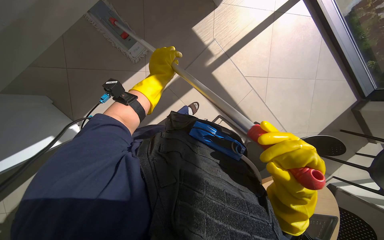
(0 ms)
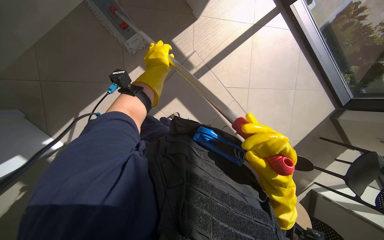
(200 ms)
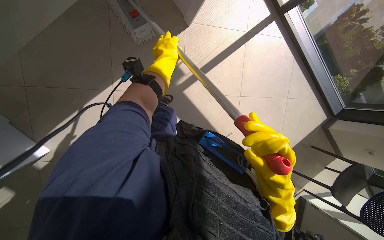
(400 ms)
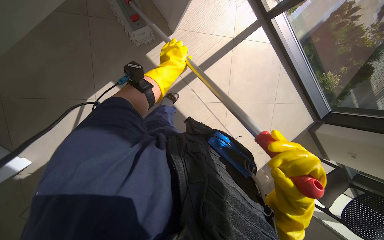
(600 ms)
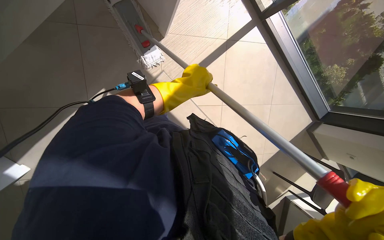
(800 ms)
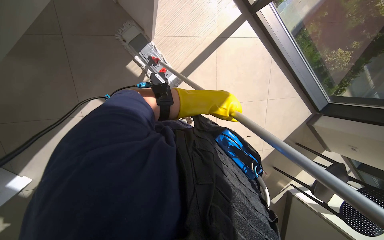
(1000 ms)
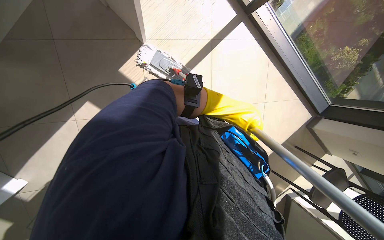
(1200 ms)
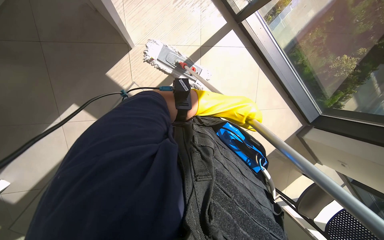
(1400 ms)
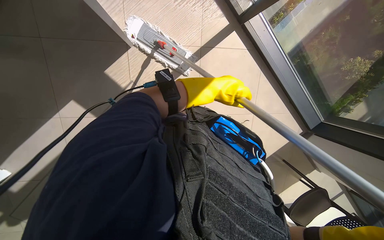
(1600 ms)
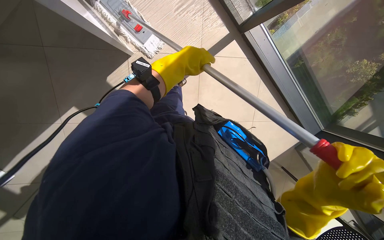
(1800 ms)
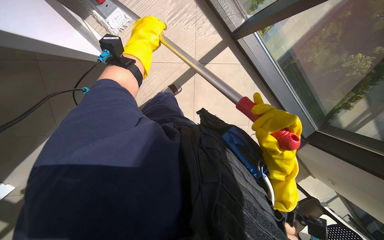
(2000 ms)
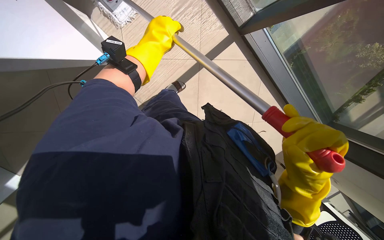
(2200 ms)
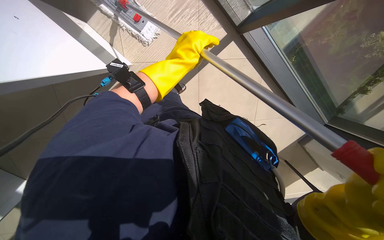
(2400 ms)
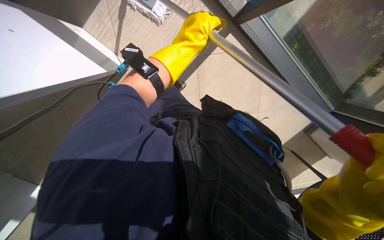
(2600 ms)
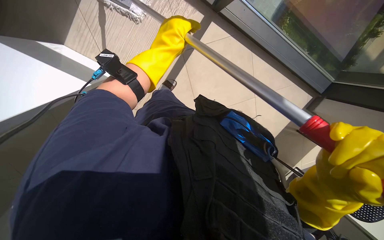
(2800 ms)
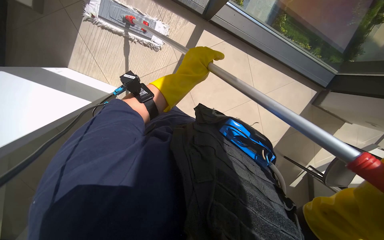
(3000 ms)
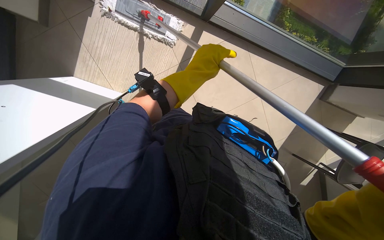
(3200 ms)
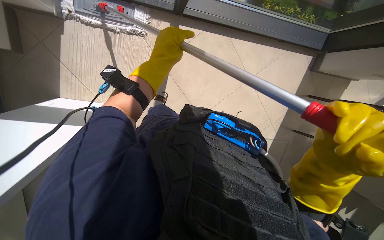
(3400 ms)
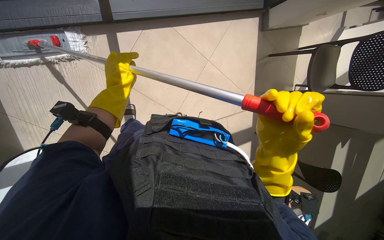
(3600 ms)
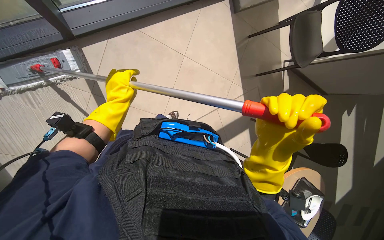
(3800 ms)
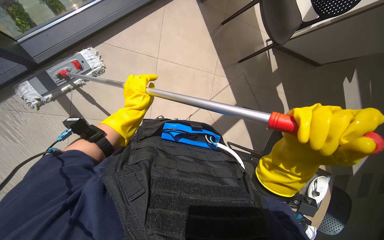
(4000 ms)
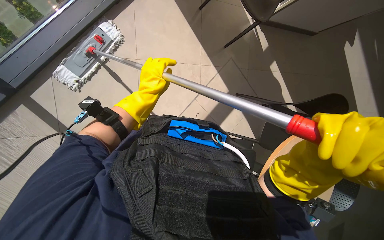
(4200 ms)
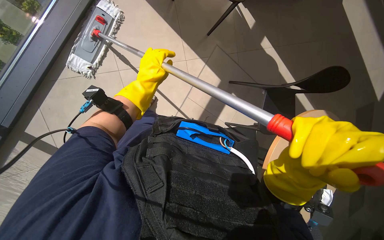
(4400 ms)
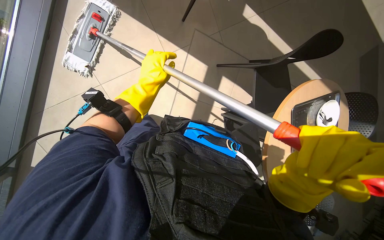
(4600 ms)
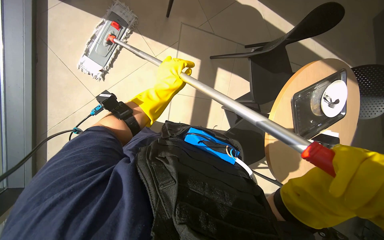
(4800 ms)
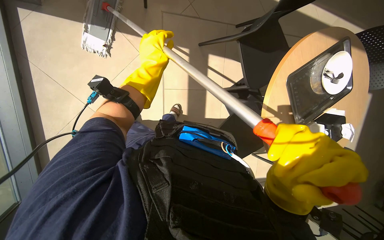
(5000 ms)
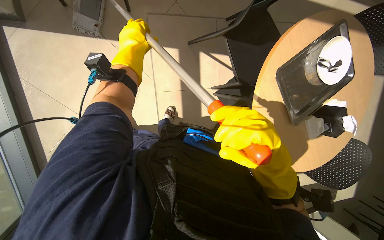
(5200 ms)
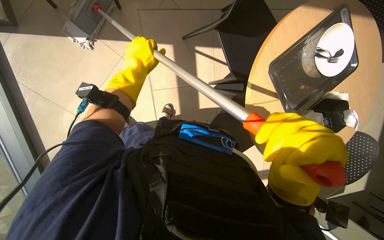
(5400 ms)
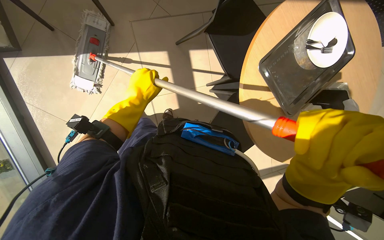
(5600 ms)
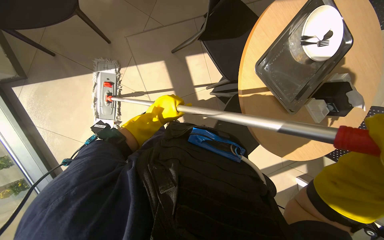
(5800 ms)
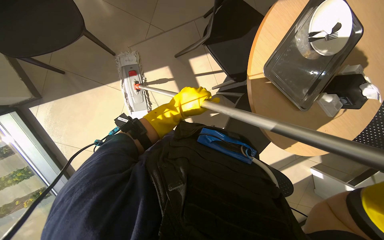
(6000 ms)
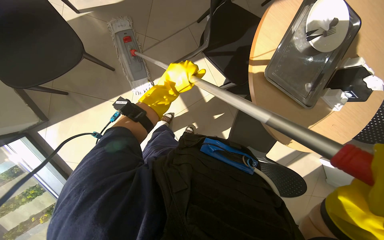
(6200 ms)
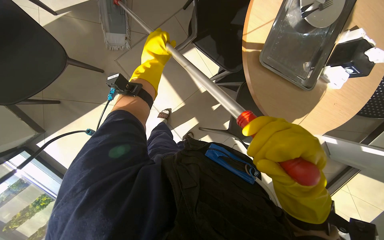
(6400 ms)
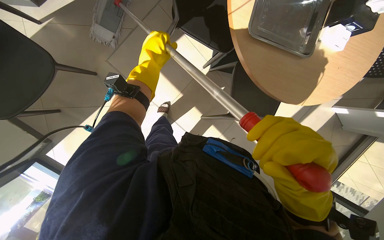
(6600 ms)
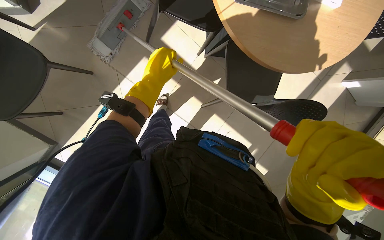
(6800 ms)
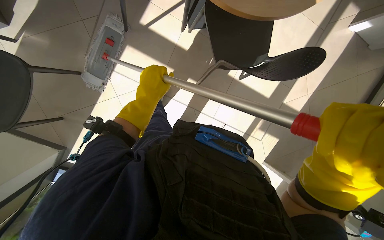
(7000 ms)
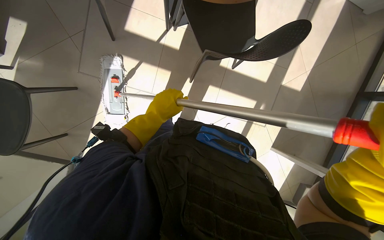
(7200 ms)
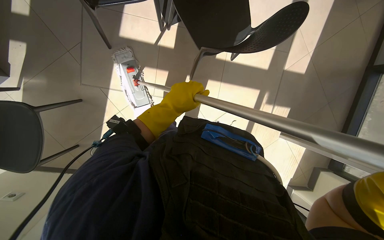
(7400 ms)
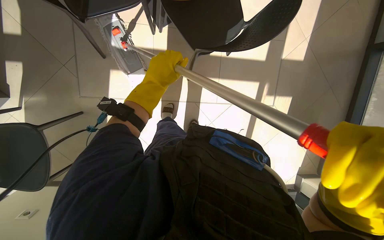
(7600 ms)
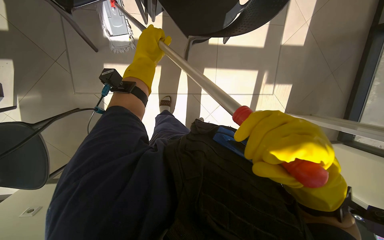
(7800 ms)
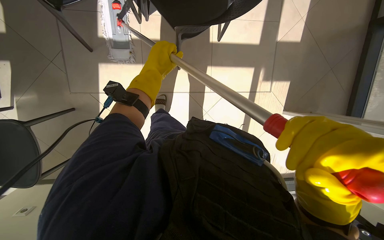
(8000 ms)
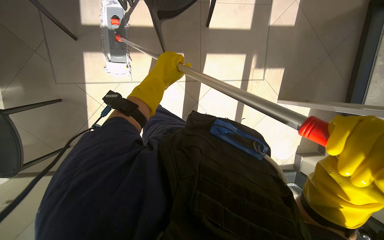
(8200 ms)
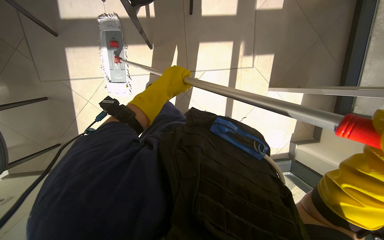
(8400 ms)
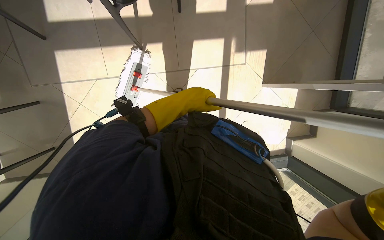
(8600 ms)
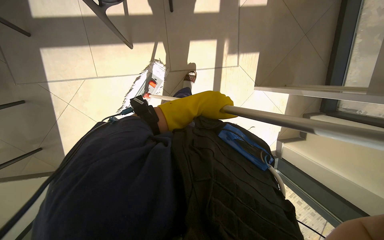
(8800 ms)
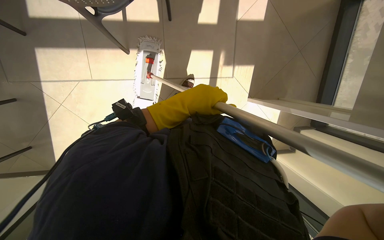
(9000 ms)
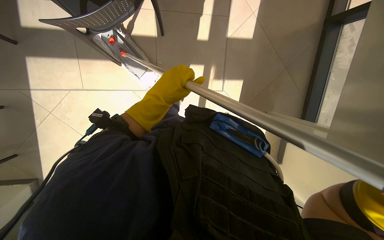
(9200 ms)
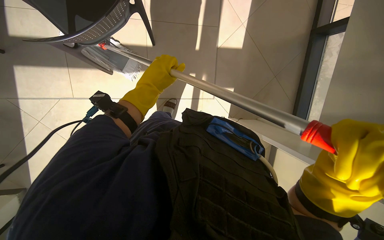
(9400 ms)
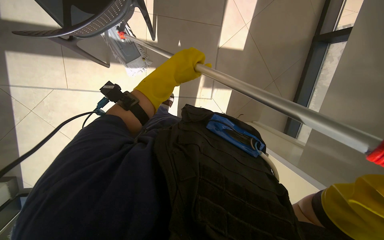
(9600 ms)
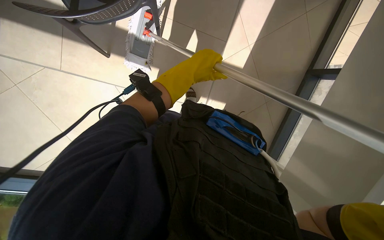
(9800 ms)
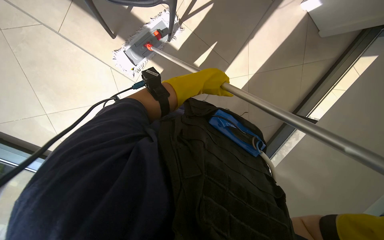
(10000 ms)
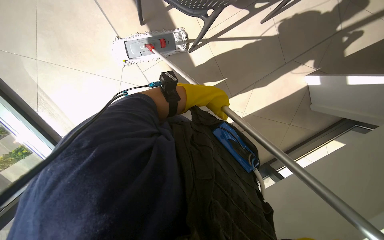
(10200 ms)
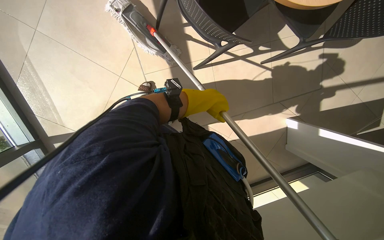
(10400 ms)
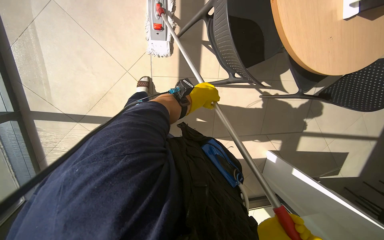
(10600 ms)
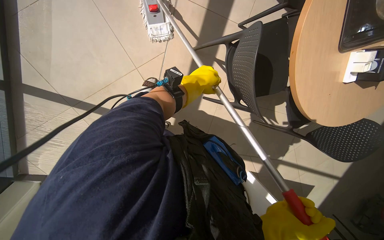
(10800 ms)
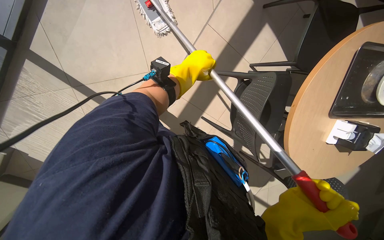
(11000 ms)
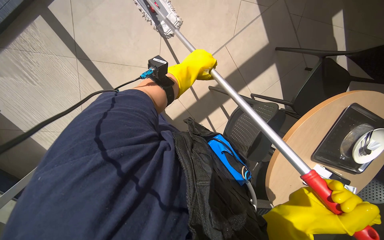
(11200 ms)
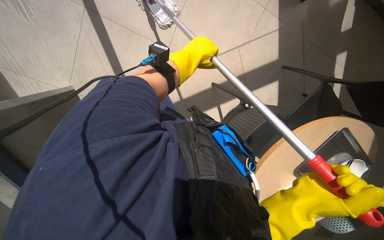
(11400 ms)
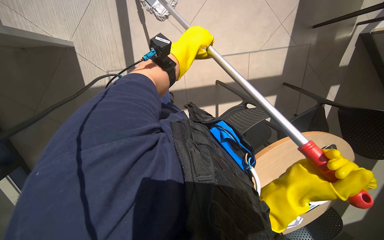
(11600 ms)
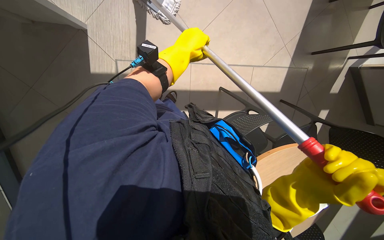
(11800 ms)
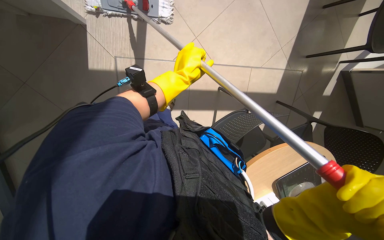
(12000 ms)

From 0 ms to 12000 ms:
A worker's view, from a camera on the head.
Job: mopping floor.
The whole recording: Mopping cafeteria floor. The worker mops the cafeteria floor, periodically wringing out the mop.
From 0 ms to 1600 ms: The camera is carried roughly 60 cm.
From 1600 ms to 3000 ms: The left hand shifts some 15 cm nearer to the camera.
From 3000 ms to 4400 ms: Everything in view rotates roughly 35 degrees counterclockwise.
From 4400 ms to 6000 ms: The left hand travels to the right by some 30 cm.
From 6000 ms to 7600 ms: The view tilts about 15 degrees downward. Everything in view rotates about 55 degrees counterclockwise.
From 7600 ms to 9000 ms: The camera travels to the right, about 50 cm.
From 9000 ms to 10400 ms: The camera is aimed some 30 degrees further to the right. The camera pitches upward, by approximately 20 degrees. The scene rotates clockwise by some 70 degrees.
From 10400 ms to 12000 ms: The scene rotates clockwise by some 35 degrees. The left hand heads to the left, covering some 10 cm, and moves approximately 20 cm up the picture and comes back.

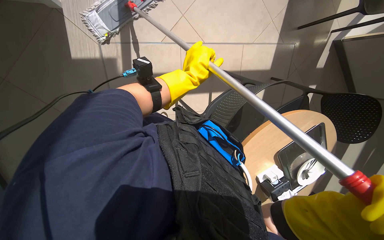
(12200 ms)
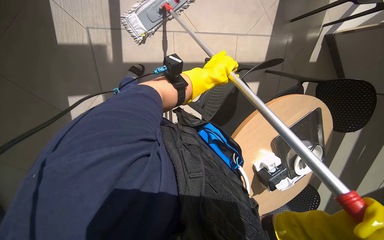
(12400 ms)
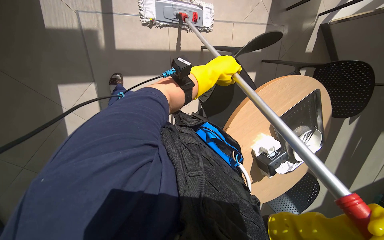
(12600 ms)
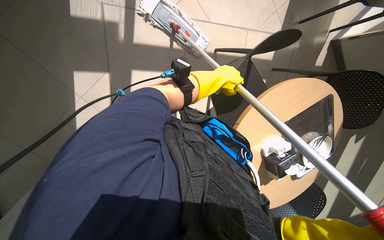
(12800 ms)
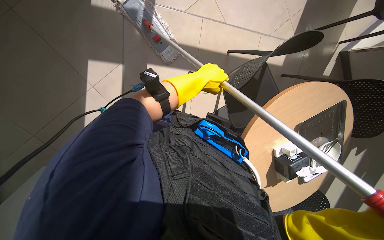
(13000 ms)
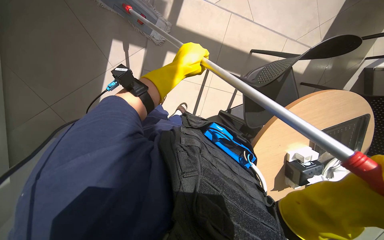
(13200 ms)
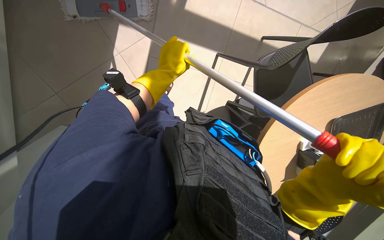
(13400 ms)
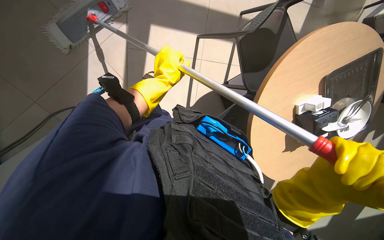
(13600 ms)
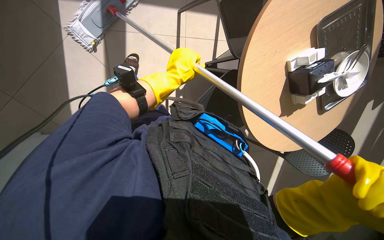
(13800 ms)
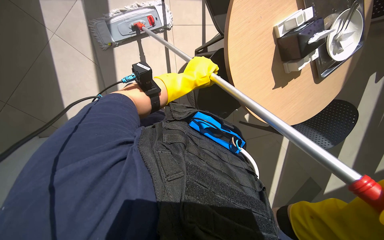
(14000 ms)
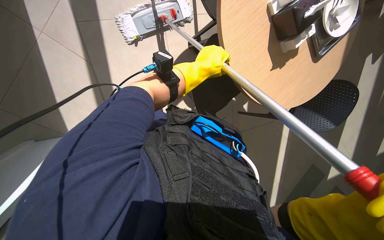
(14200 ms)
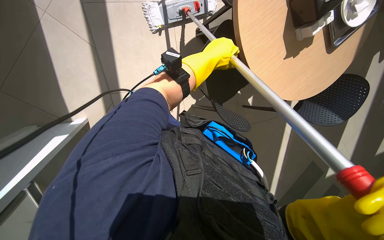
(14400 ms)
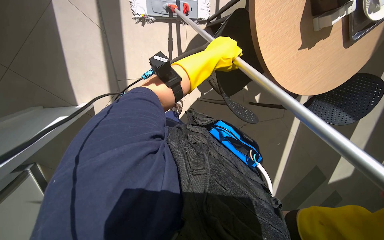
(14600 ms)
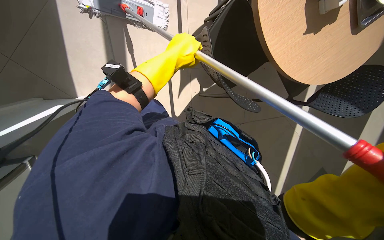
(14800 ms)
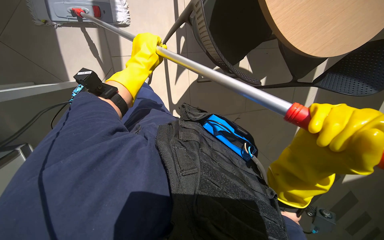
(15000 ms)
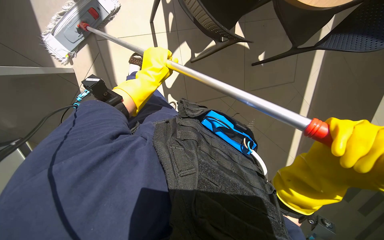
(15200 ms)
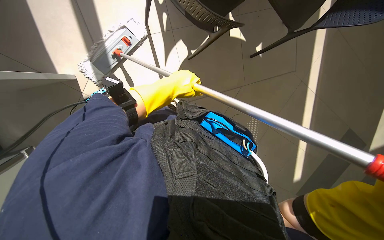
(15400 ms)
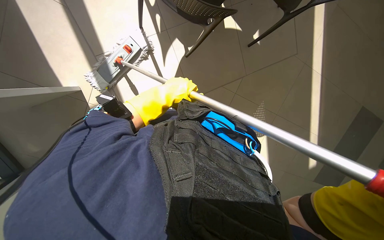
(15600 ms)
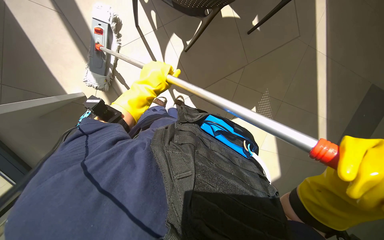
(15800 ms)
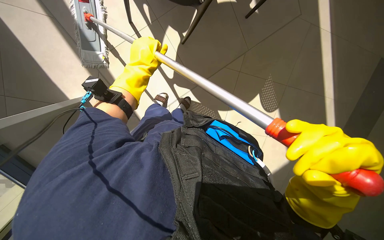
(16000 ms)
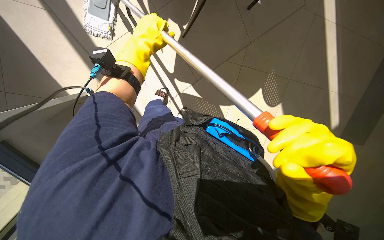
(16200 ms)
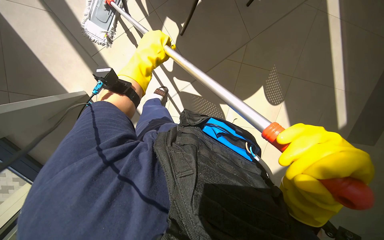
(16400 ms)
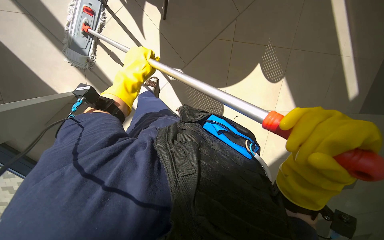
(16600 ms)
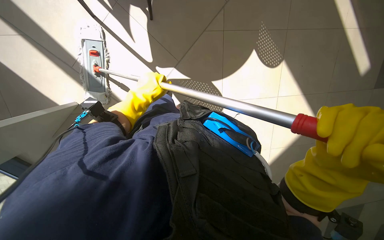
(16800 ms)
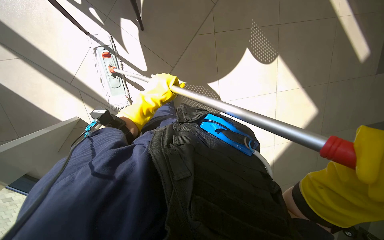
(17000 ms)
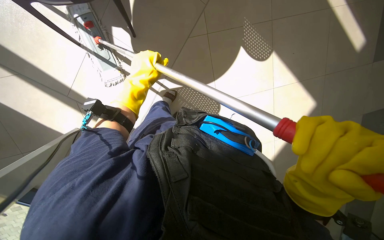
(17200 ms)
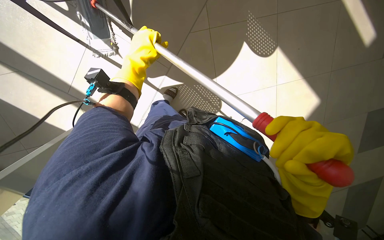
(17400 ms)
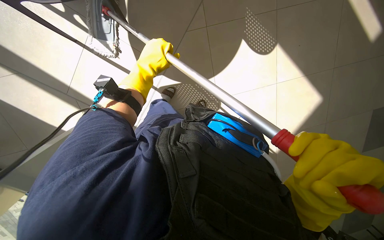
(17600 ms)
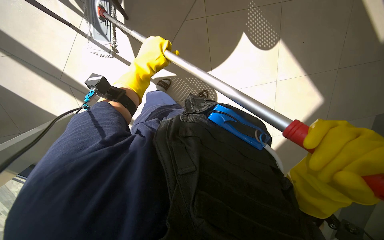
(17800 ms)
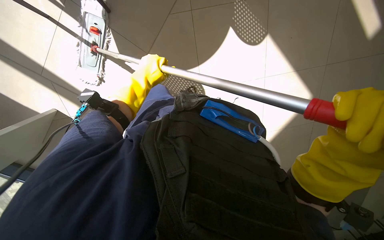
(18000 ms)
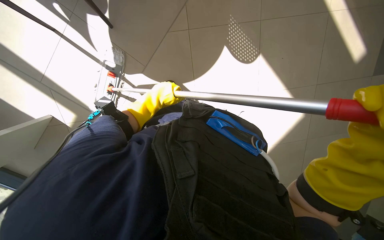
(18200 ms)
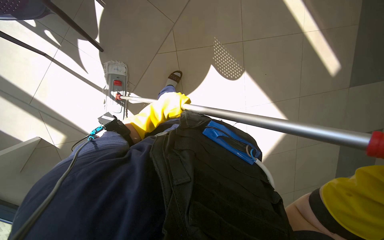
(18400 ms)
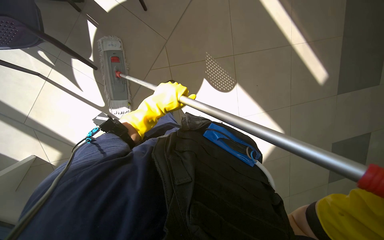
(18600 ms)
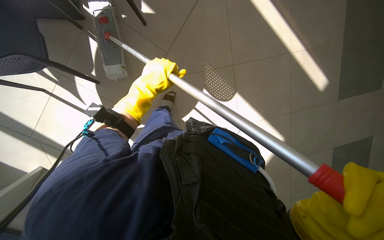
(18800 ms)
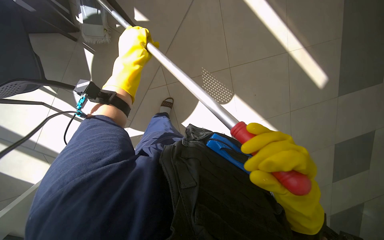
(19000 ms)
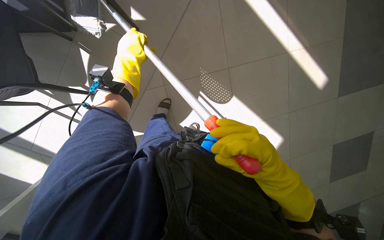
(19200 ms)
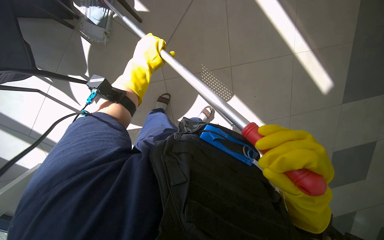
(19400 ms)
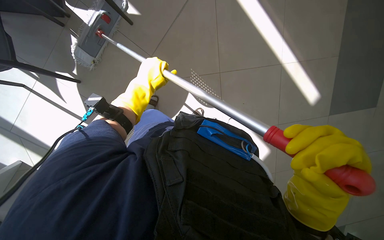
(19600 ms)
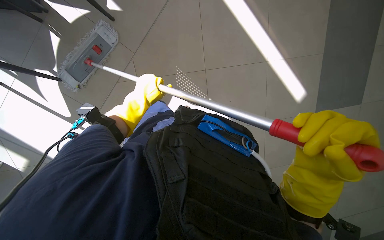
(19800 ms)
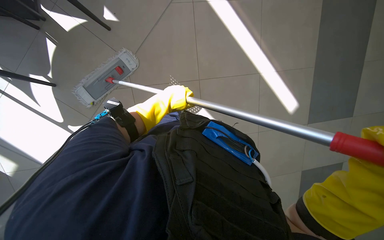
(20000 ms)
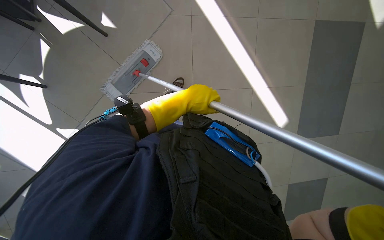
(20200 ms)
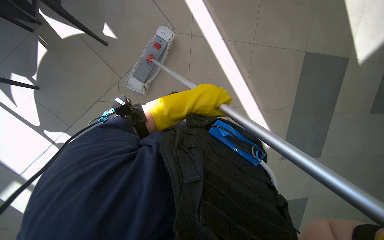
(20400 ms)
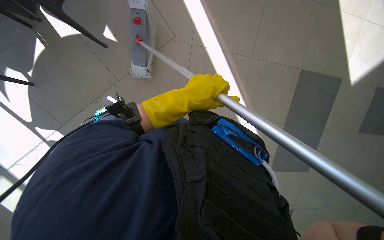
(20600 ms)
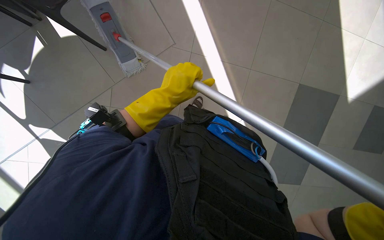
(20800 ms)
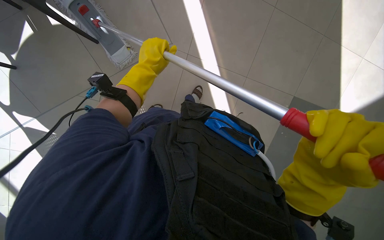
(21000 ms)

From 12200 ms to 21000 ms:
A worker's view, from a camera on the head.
Job: mopping floor.
The whole recording: Mopping cafeteria floor. The worker mops the cafeteria floor, periodically wringing out the mop.
From 12200 ms to 13600 ms: The left hand heads to the left, covering some 15 cm.
From 13600 ms to 15200 ms: The view tilts about 10 degrees downward. The left hand goes to the right and returns, some 25 cm each way.
From 15200 ms to 16600 ms: The camera pitches downward, by approximately 25 degrees.
From 18000 ms to 19600 ms: The camera pitches upward, by some 15 degrees.
From 19600 ms to 21000 ms: The wearer looks roughly 20 degrees further upward.
